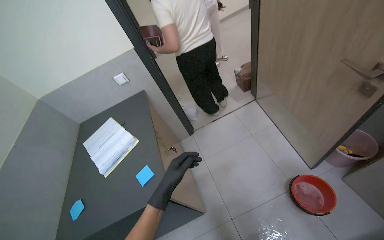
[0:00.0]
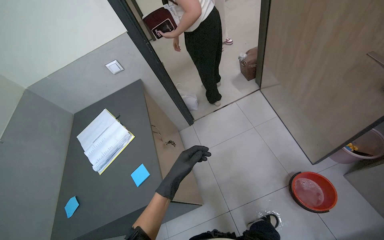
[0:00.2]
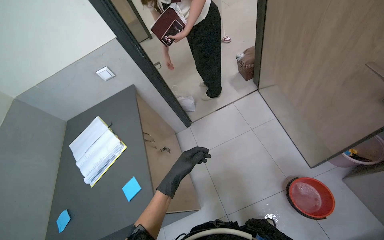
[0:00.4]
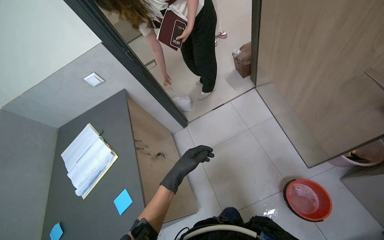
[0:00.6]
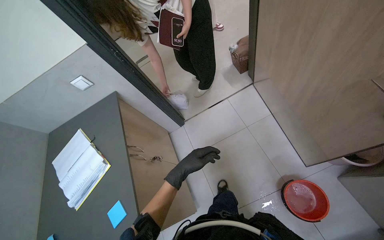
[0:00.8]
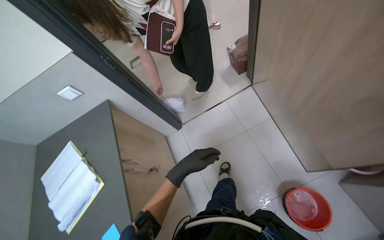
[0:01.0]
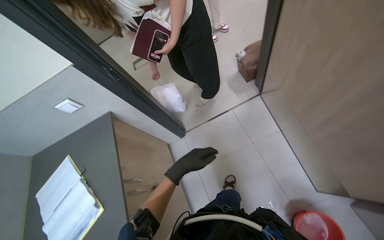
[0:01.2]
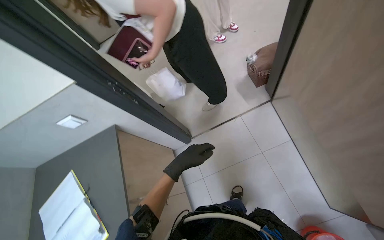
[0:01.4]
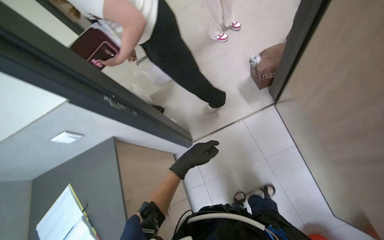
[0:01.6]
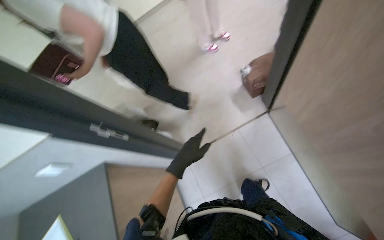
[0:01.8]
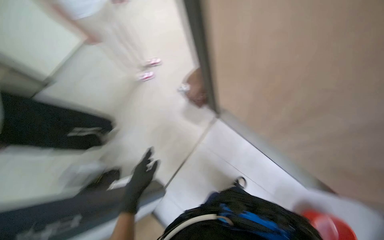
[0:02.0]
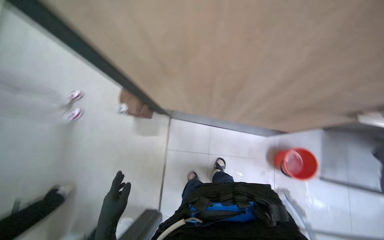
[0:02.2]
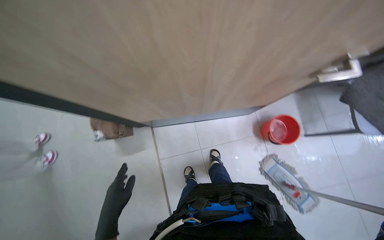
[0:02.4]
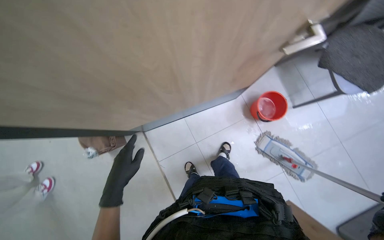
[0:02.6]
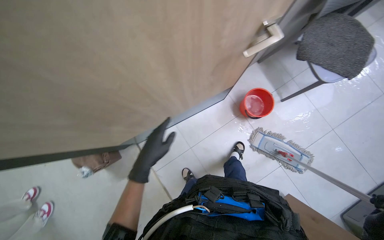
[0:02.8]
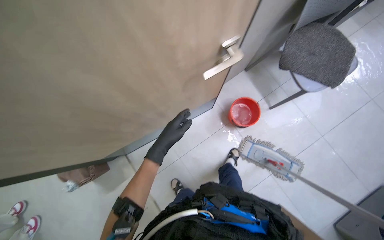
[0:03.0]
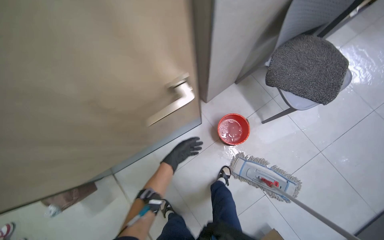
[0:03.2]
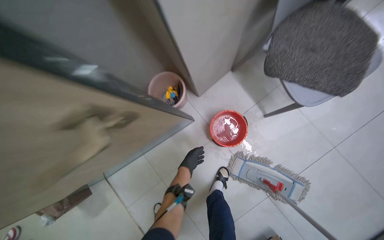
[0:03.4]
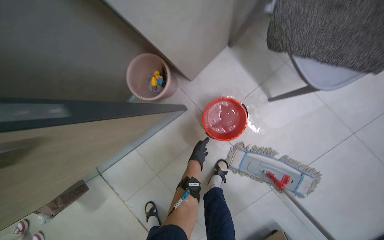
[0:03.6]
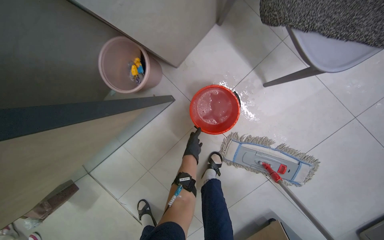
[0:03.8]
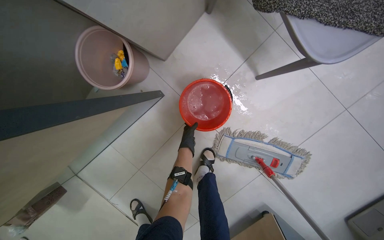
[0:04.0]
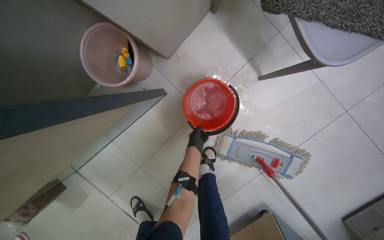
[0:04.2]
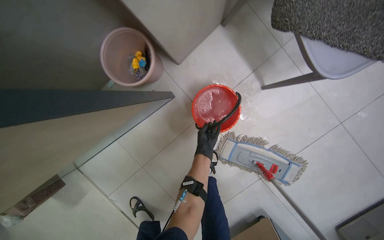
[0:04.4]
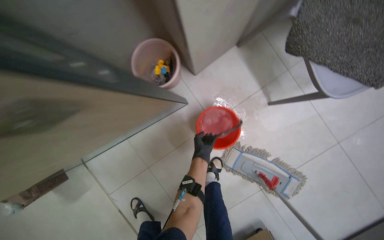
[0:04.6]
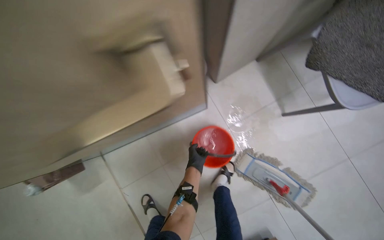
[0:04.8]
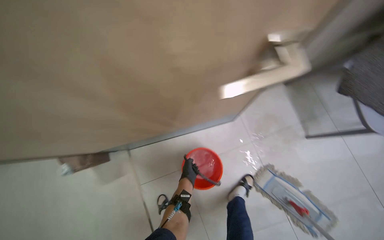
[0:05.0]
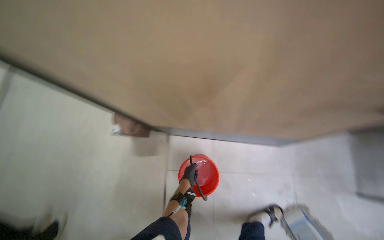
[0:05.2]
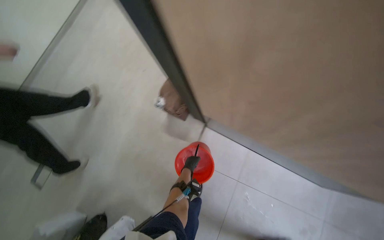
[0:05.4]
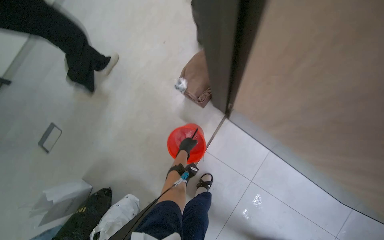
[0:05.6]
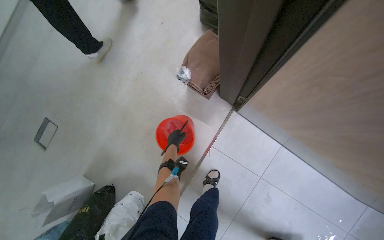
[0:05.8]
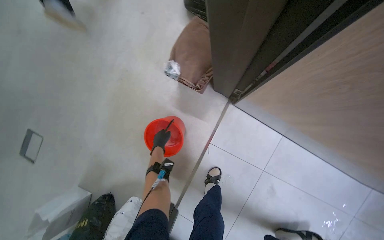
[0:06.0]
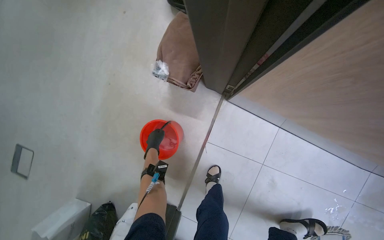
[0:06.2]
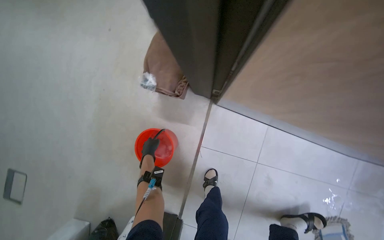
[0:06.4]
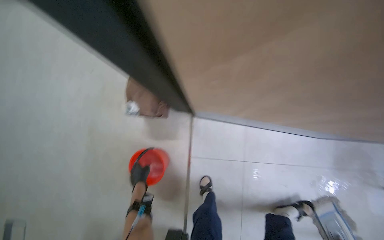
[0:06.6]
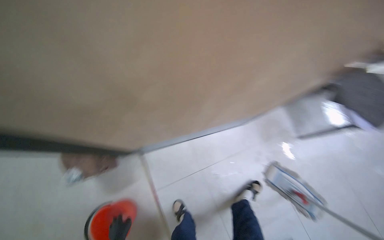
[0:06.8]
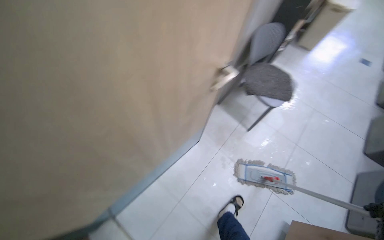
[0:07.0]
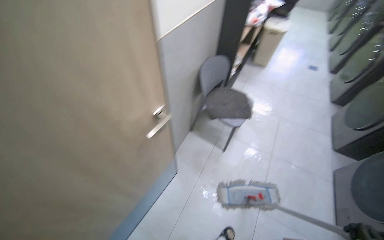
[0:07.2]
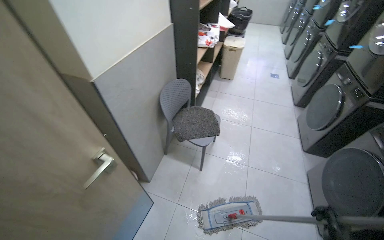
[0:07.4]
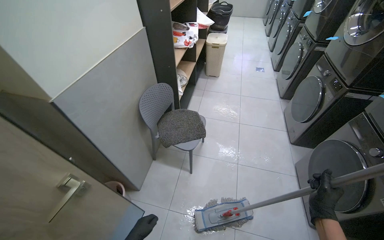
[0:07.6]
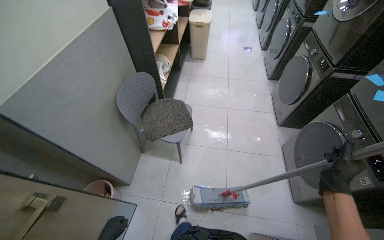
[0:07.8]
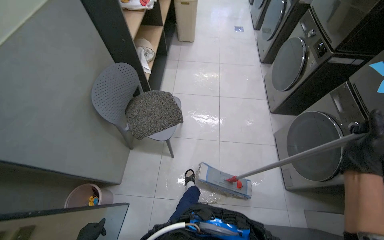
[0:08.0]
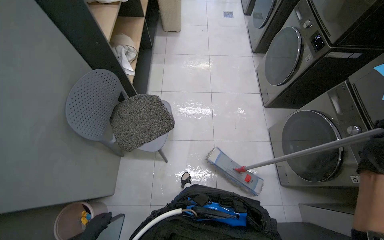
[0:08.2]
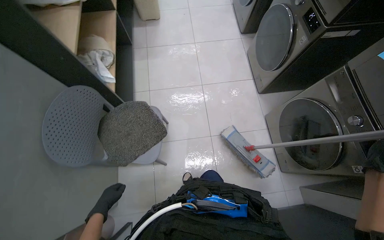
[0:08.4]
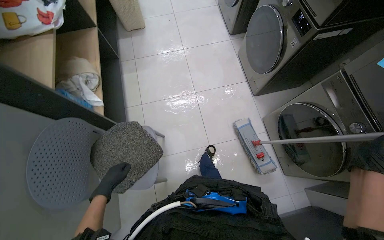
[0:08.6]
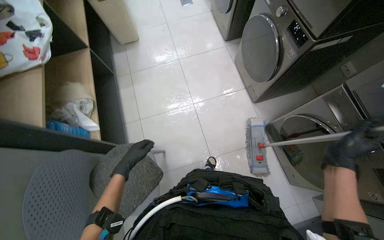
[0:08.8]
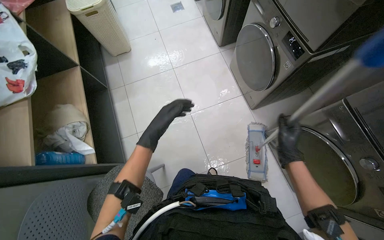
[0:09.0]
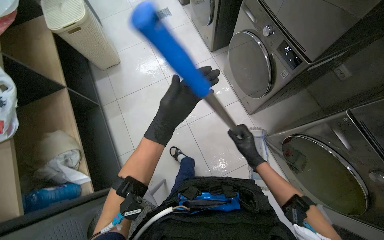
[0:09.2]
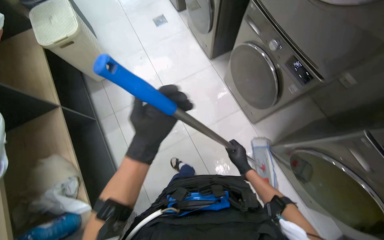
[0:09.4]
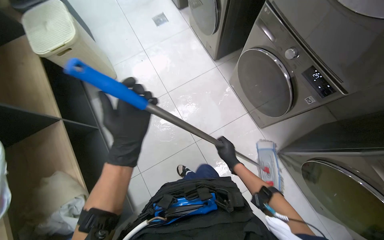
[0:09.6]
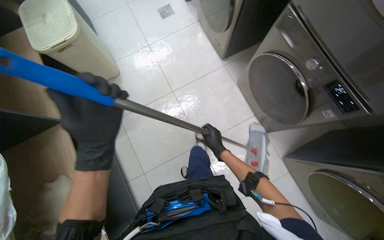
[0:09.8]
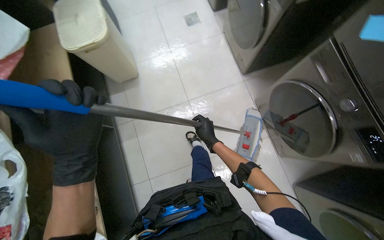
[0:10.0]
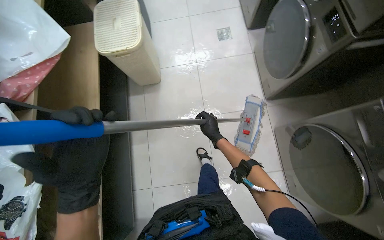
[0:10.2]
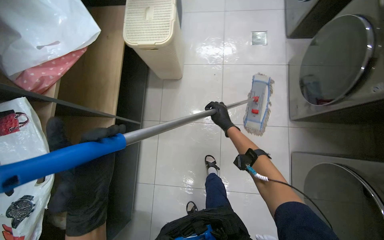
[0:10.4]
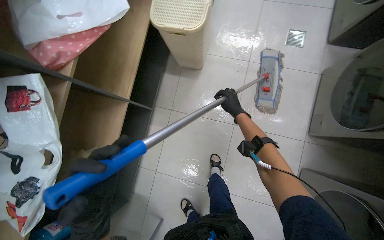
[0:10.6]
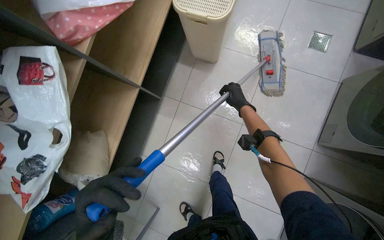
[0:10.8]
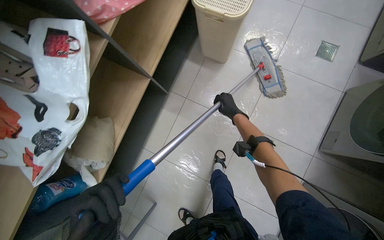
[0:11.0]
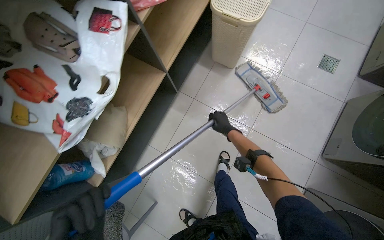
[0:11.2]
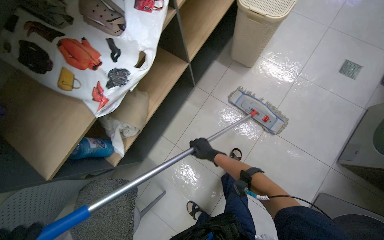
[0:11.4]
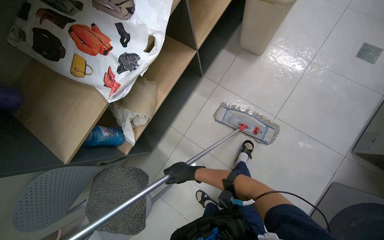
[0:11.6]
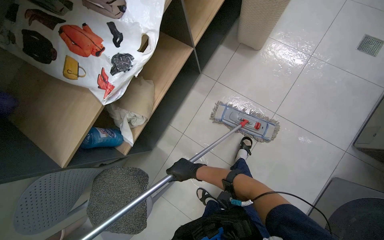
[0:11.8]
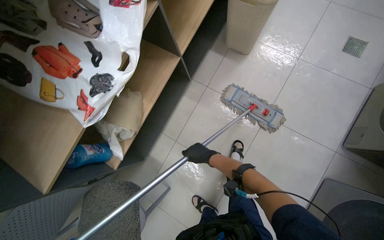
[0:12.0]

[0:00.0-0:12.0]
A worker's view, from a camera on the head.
Job: mopping floor.
The whole recording: Mopping laundry room floor. The worker mops the tiled floor of the laundry room.
0:00.0 to 0:01.6: The camera is carried roughly 80 cm. The view tilts roughly 20 degrees downward.
0:01.6 to 0:03.0: The head rotates roughly 100 degrees to the right.
0:03.0 to 0:04.4: The wearer moves about 70 cm. The view tips downward by approximately 15 degrees.
0:04.4 to 0:06.0: The camera is carried some 1 m. The head turns to the left by some 60 degrees.
0:06.0 to 0:07.6: The camera travels roughly 1 m. The head rotates about 105 degrees to the right. The view tips upward by approximately 35 degrees.
0:07.6 to 0:09.0: The camera is carried about 90 cm. The wearer looks about 35 degrees further to the right. The view tilts roughly 25 degrees downward.
0:09.0 to 0:10.4: The camera is carried approximately 90 cm.
0:10.4 to 0:12.0: The scene rotates clockwise by approximately 25 degrees.

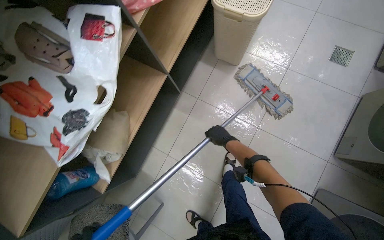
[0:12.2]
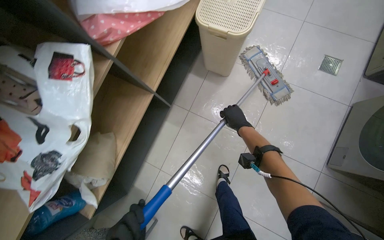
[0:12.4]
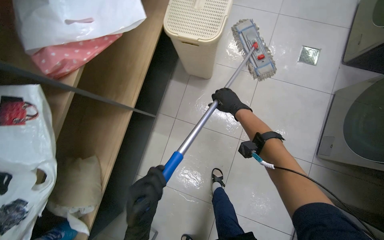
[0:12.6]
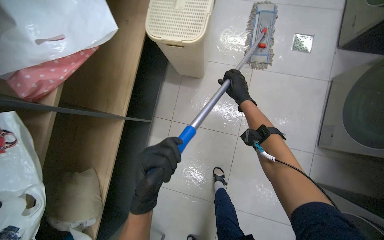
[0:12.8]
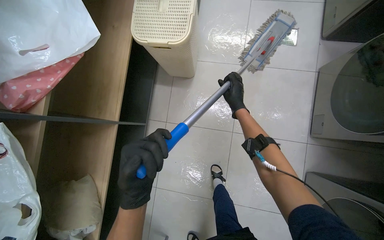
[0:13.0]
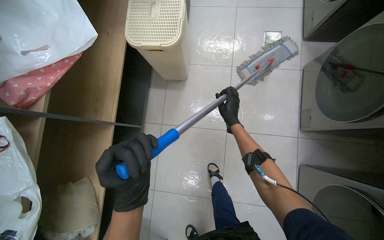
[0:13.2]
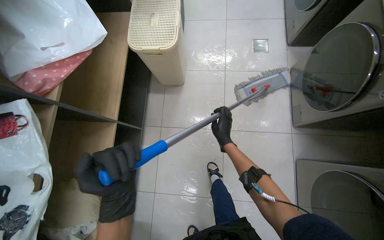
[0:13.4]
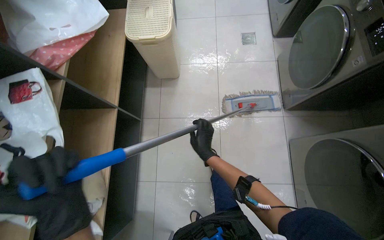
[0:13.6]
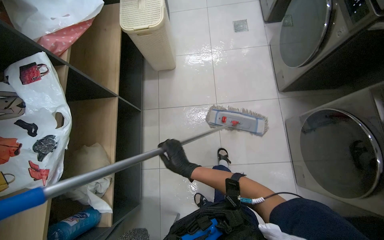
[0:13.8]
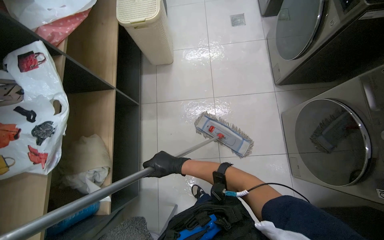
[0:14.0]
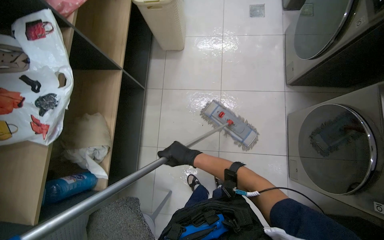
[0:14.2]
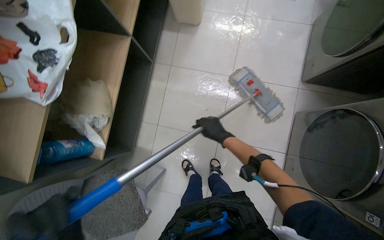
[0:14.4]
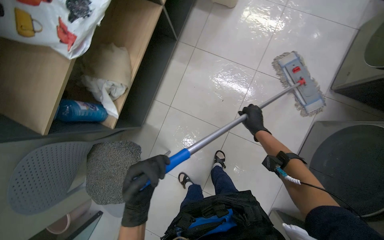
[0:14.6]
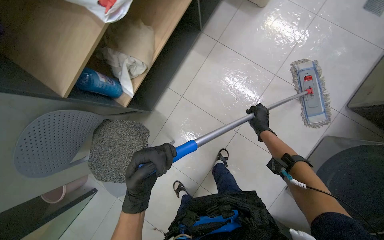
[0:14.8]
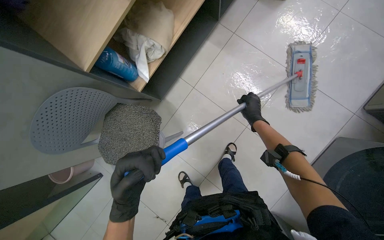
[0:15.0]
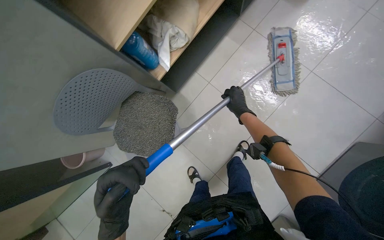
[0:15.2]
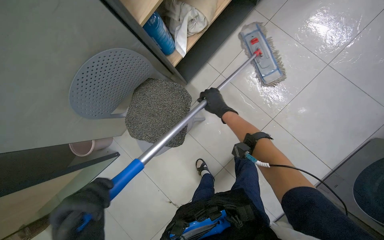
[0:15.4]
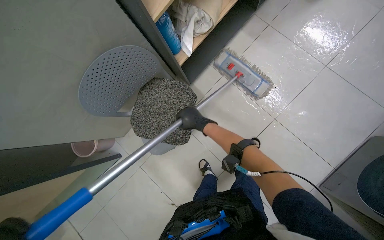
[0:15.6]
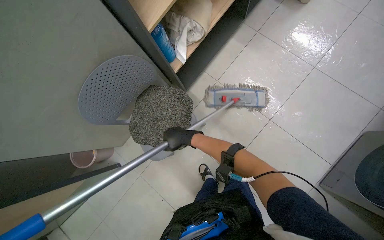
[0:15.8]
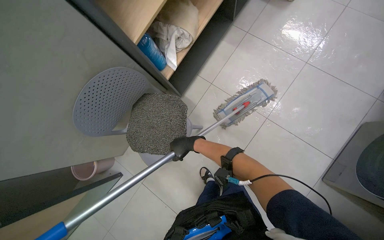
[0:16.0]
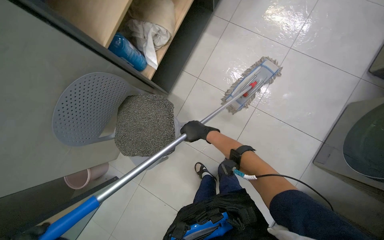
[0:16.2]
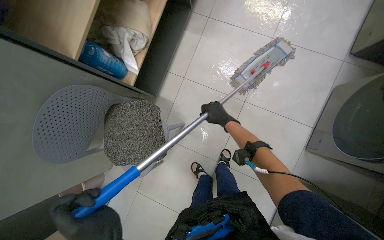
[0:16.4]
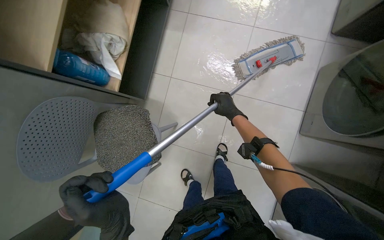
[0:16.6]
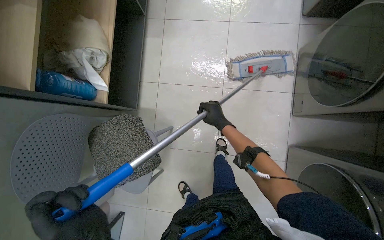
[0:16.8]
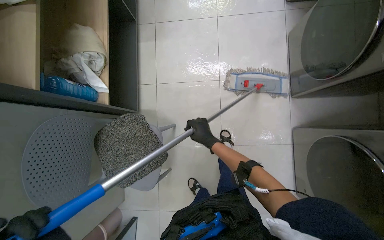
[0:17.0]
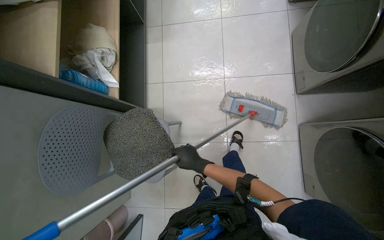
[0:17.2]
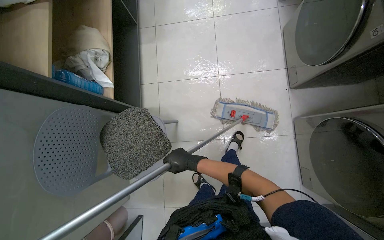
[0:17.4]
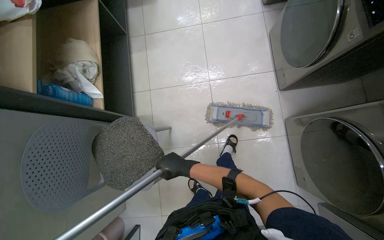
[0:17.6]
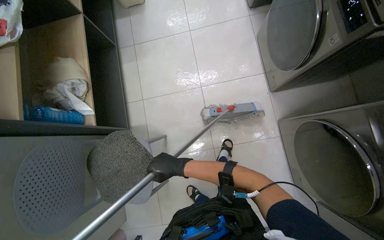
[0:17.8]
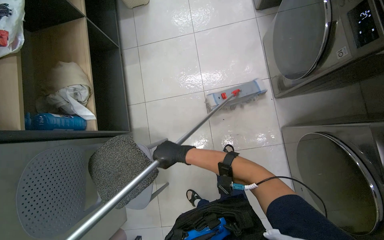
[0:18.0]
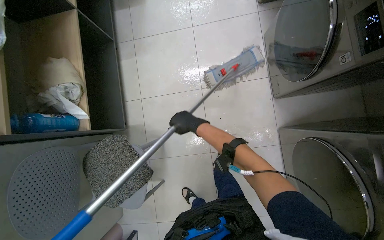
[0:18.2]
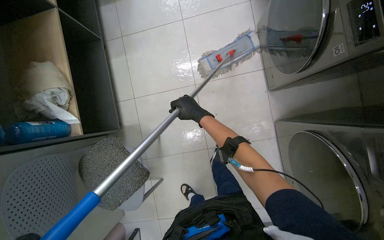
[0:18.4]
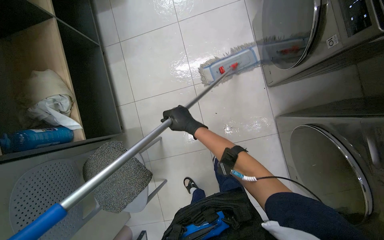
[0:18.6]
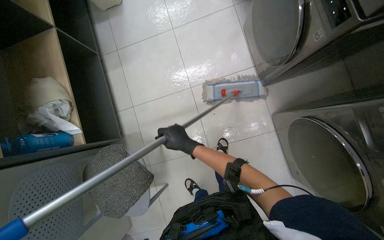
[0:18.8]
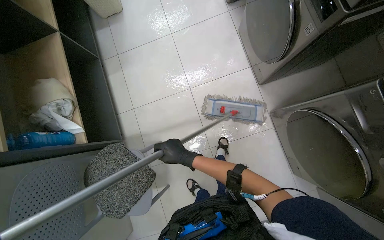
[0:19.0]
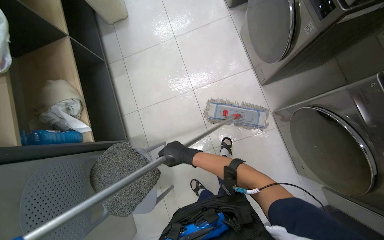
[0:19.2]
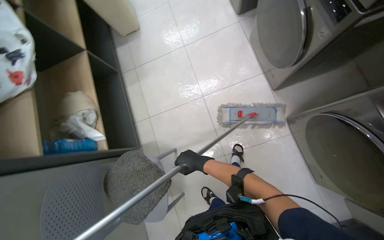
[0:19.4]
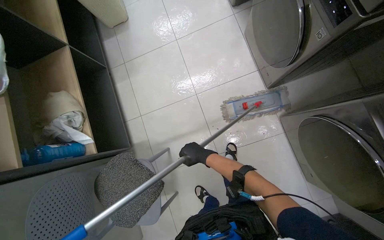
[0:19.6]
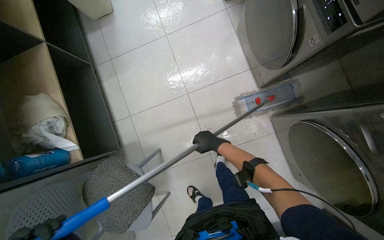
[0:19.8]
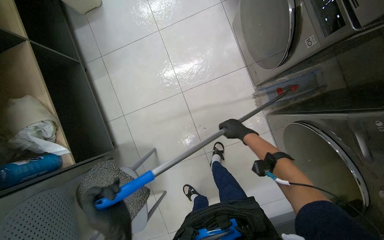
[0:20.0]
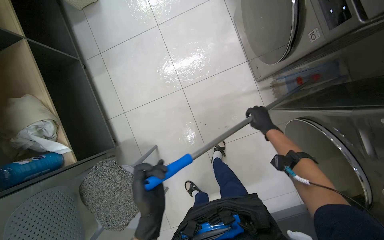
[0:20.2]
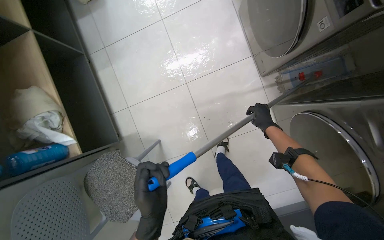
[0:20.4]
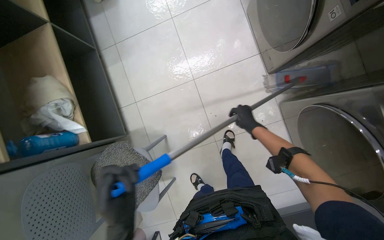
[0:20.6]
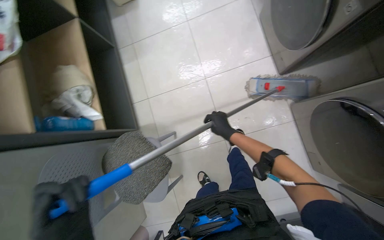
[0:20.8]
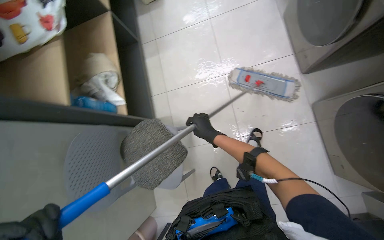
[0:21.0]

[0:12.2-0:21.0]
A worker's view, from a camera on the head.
Job: mopping floor.
The whole recording: Mopping laundry room floor. The worker mops the tiled floor of the laundry room.
0:12.2 to 0:13.6: The scene rotates counterclockwise by roughly 25 degrees. The right hand shifts about 20 cm nearer to the camera, and travels up the picture and back again, some 40 cm each way.
0:13.6 to 0:15.2: The camera travels some 50 cm. The view tilts roughly 15 degrees downward. Everything in view rotates roughly 40 degrees clockwise.
0:15.2 to 0:16.6: The right hand travels to the left and back again, some 30 cm each way.
0:16.6 to 0:18.0: The right hand goes roughly 25 cm down the picture and nearer to the camera.
0:18.0 to 0:19.6: The right hand goes approximately 10 cm to the right, and reaches approximately 20 cm up the picture, then returns.
0:19.6 to 0:21.0: The right hand goes to the right and returns, about 35 cm each way.
